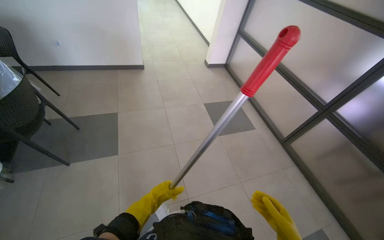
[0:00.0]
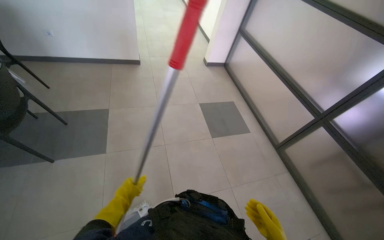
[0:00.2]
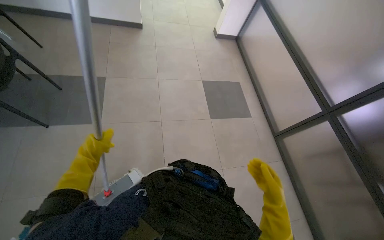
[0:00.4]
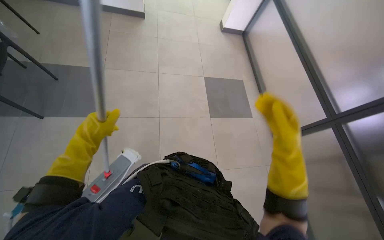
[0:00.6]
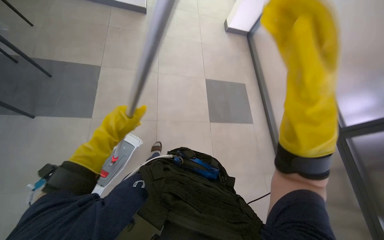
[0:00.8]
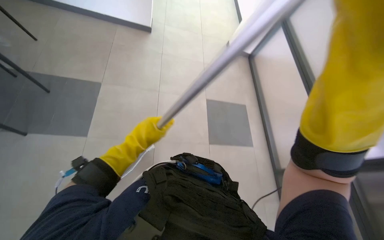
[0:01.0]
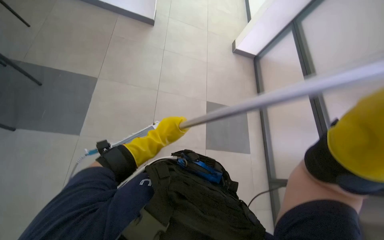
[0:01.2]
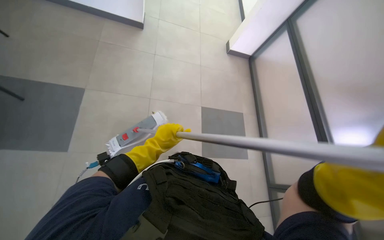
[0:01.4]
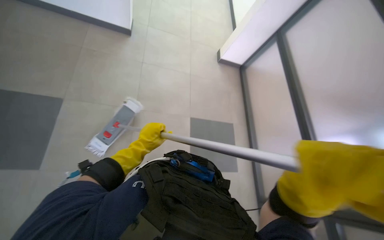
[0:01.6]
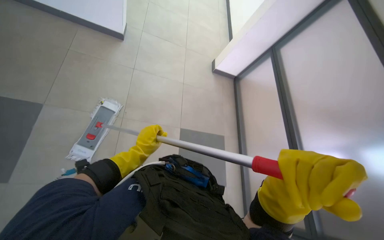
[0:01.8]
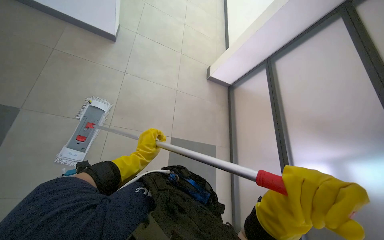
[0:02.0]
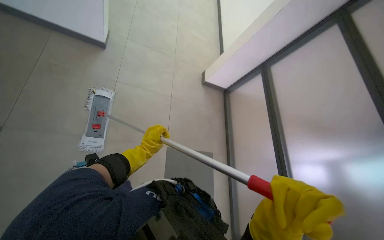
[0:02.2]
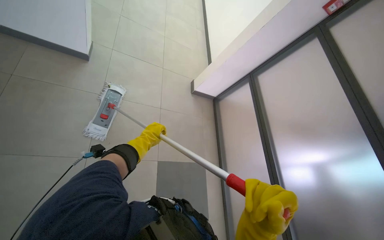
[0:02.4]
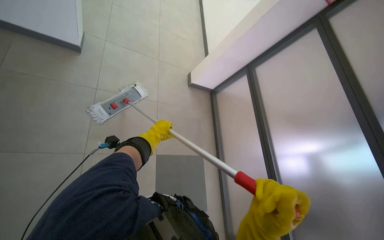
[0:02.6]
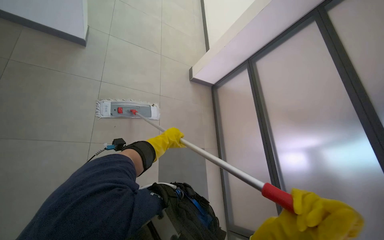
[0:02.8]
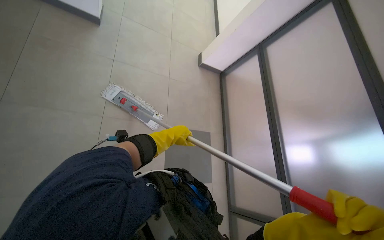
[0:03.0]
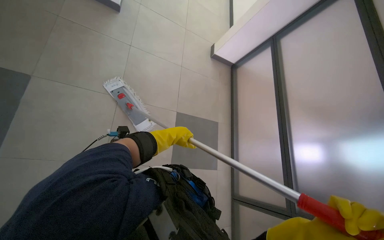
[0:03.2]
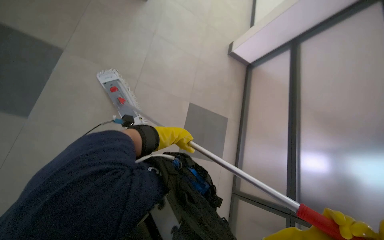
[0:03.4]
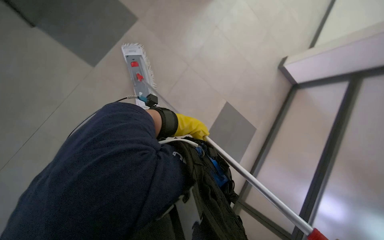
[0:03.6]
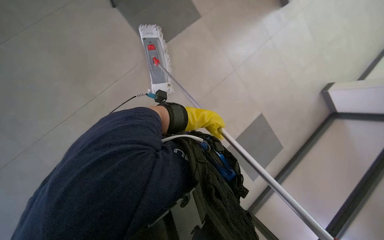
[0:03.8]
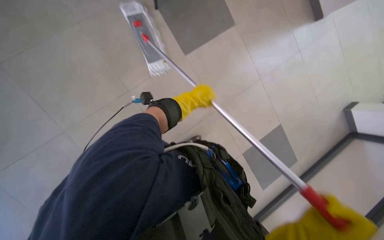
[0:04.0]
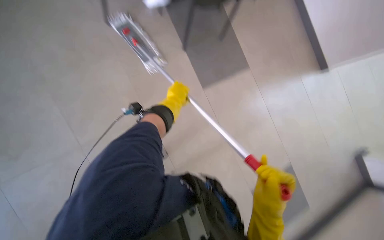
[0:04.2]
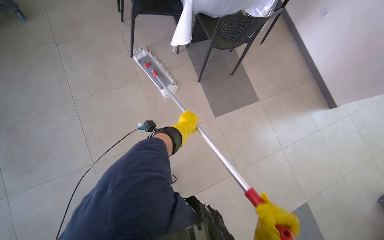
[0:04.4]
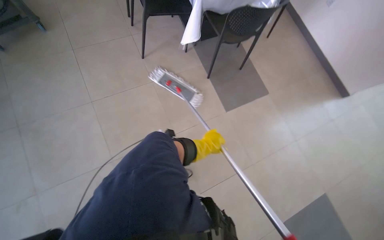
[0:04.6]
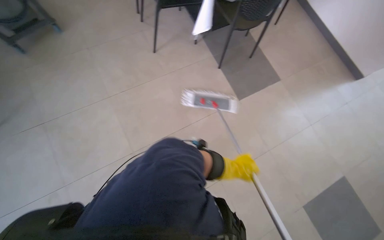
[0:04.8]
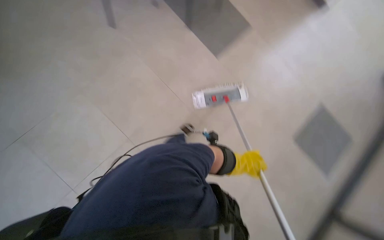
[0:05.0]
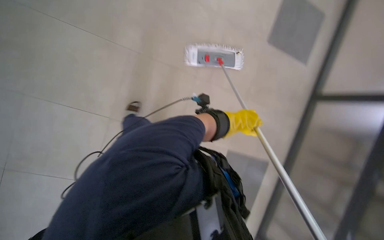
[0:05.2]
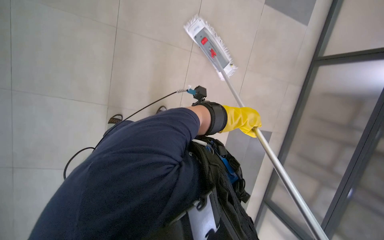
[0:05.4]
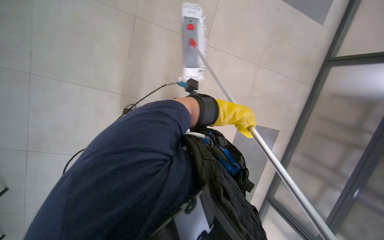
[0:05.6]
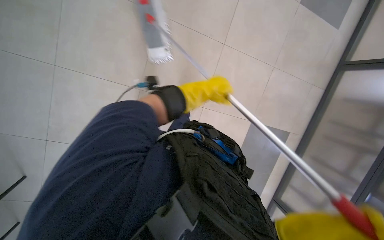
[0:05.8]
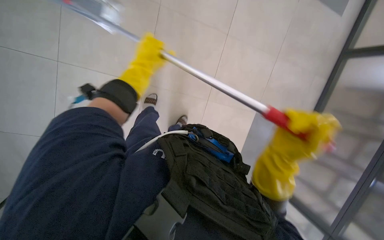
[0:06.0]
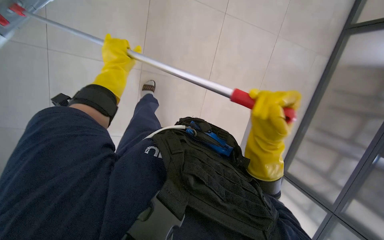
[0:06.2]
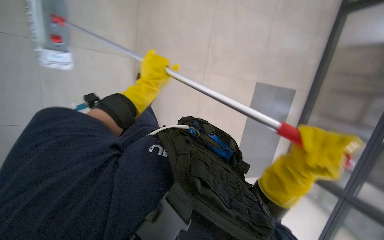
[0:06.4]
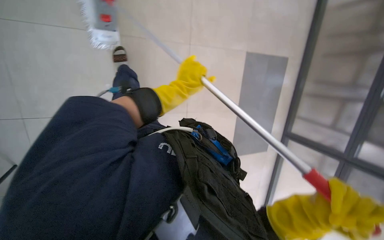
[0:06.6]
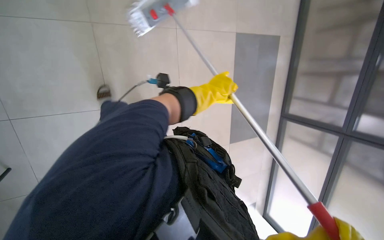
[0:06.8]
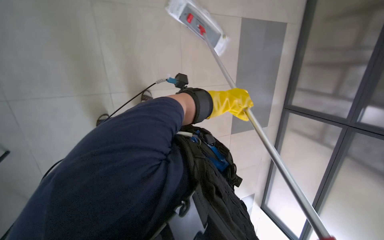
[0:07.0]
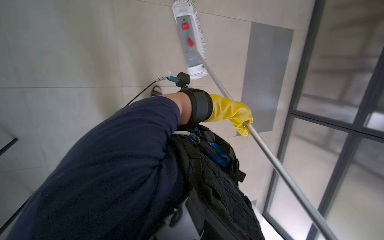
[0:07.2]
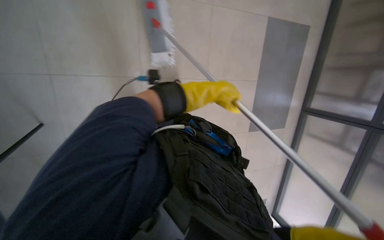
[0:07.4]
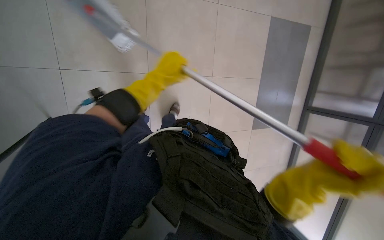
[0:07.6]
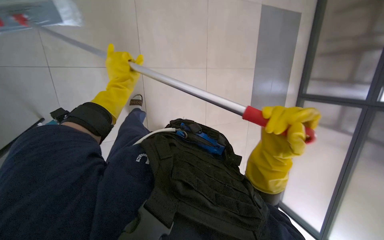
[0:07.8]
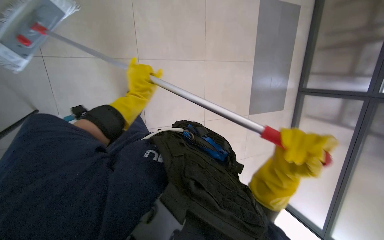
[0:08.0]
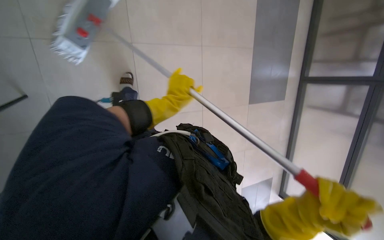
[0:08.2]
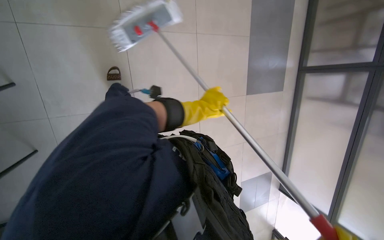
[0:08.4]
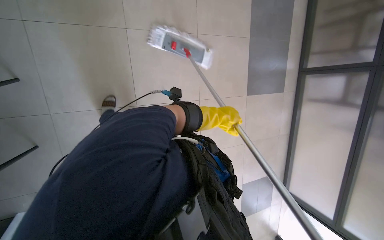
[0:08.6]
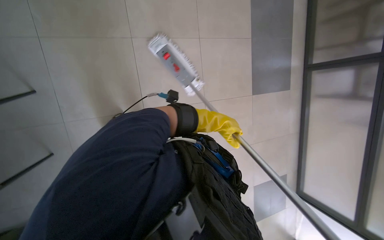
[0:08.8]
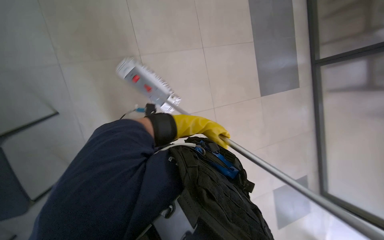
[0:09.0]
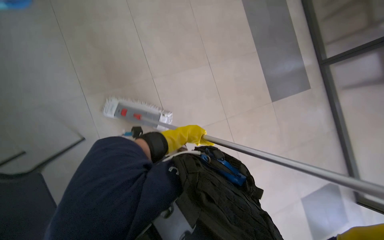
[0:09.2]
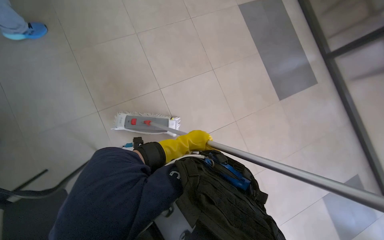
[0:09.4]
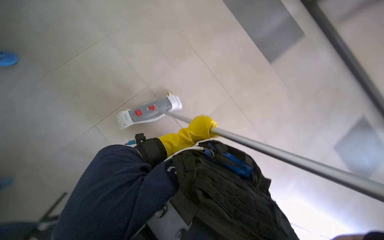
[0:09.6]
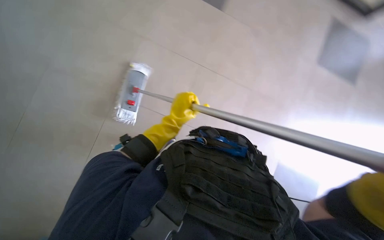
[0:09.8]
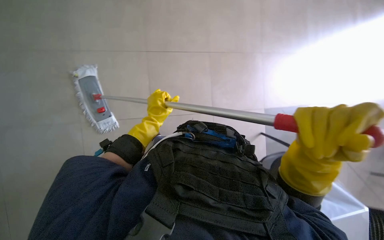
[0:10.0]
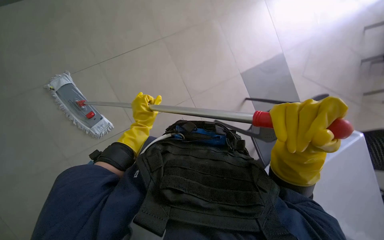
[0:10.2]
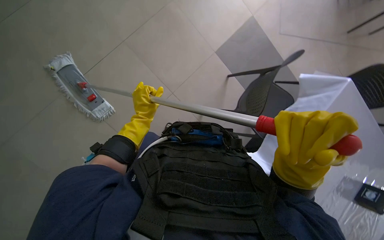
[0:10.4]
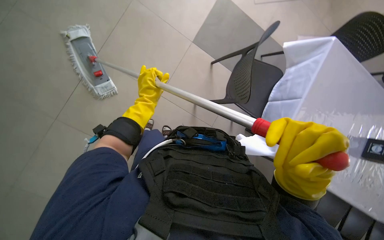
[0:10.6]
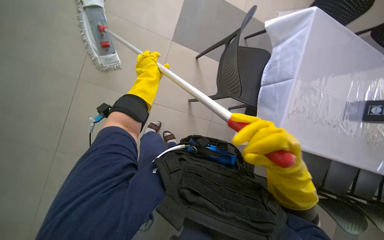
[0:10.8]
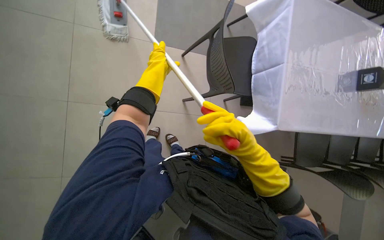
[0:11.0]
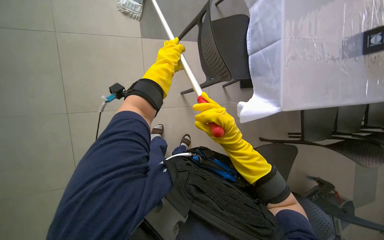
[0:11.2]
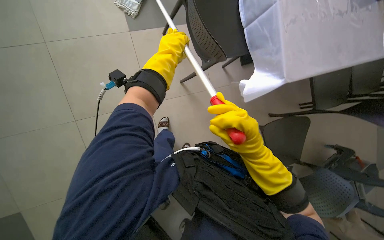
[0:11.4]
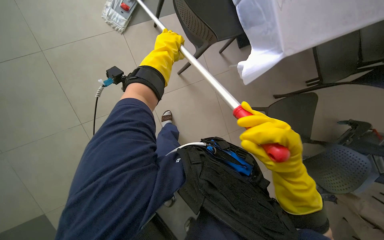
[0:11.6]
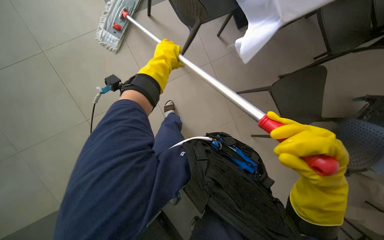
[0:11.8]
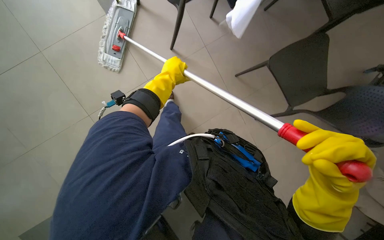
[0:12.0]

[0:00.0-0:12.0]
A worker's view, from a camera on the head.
Job: mopping floor.
The whole recording: Mopping cafeteria floor. The worker mops the cafeteria floor with a flat mop.
0:00.0 to 0:01.6: The left hand goes approximately 10 cm up the picture.
0:03.0 to 0:04.4: The left hand travels up the picture and back again, approximately 5 cm each way.
0:06.0 to 0:07.6: The left hand goes left and right, some 35 cm each way, reversing 2 times.
0:07.6 to 0:09.0: The left hand swings left and right, approximately 30 cm each way, with 2 reversals.
0:09.0 to 0:10.4: The scene rotates counterclockwise by approximately 40 degrees.
0:10.4 to 0:12.0: The view tips downward by about 15 degrees. Everything in view rotates roughly 40 degrees counterclockwise. The right hand heads down the picture, covering approximately 35 cm. The left hand travels farther from the camera and to the right by some 20 cm.

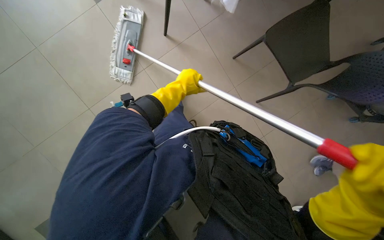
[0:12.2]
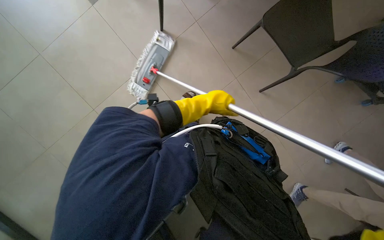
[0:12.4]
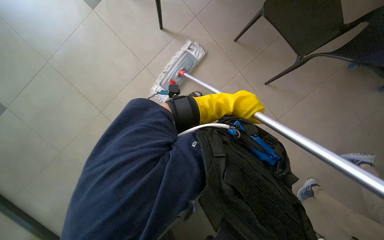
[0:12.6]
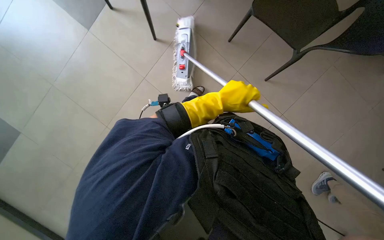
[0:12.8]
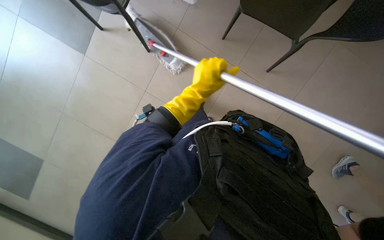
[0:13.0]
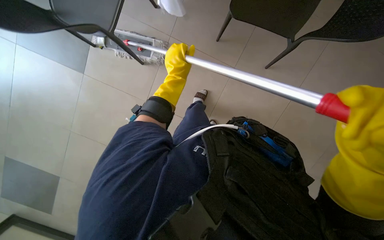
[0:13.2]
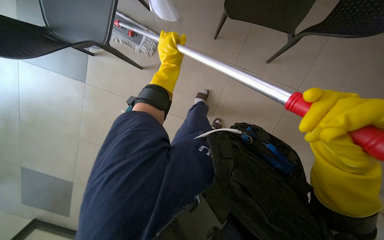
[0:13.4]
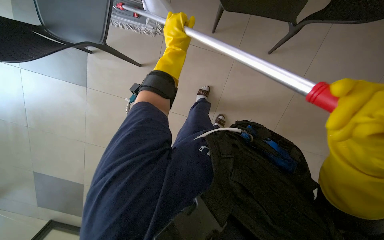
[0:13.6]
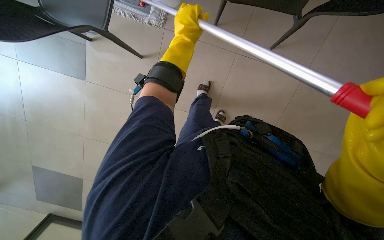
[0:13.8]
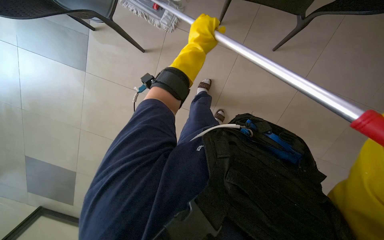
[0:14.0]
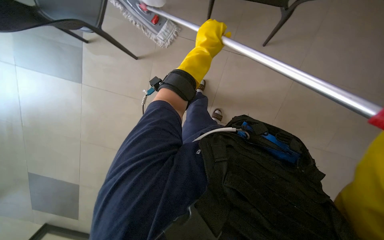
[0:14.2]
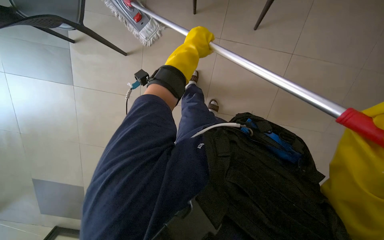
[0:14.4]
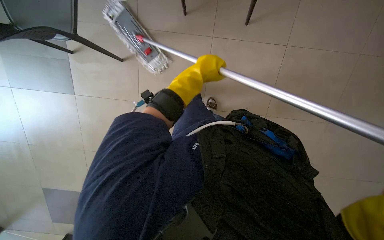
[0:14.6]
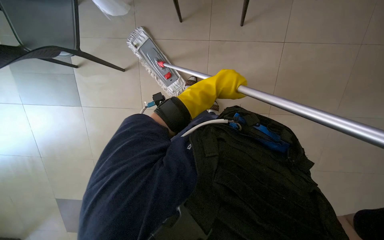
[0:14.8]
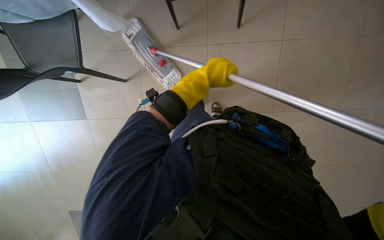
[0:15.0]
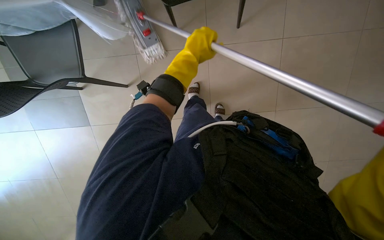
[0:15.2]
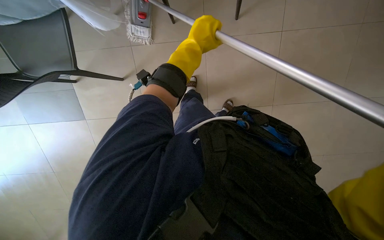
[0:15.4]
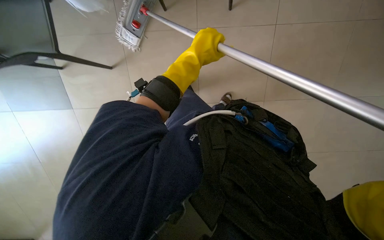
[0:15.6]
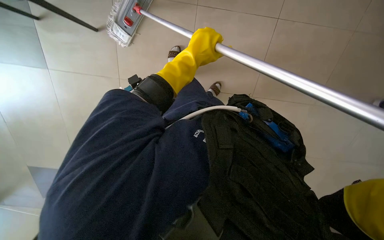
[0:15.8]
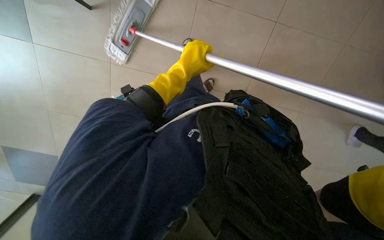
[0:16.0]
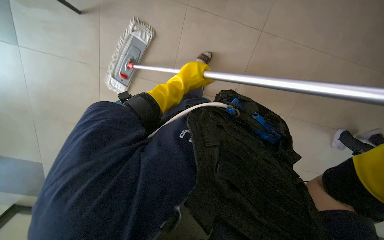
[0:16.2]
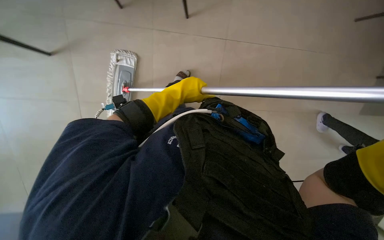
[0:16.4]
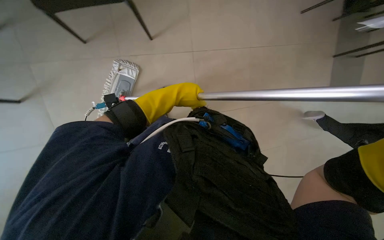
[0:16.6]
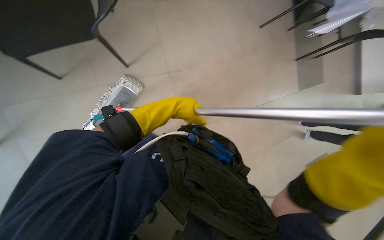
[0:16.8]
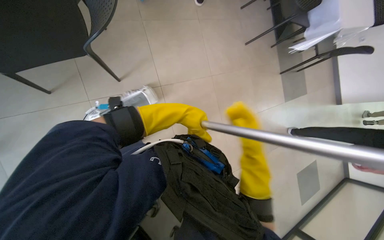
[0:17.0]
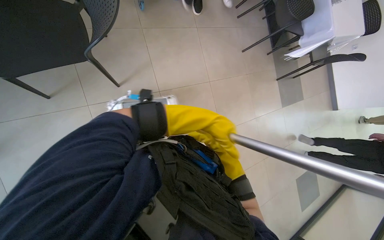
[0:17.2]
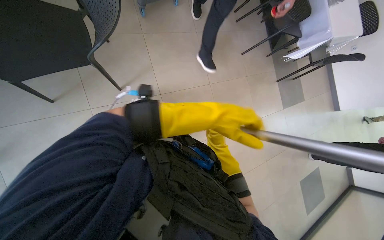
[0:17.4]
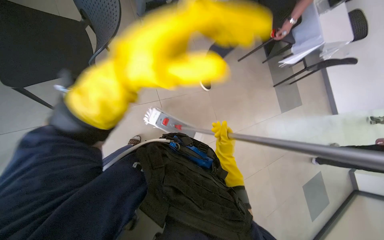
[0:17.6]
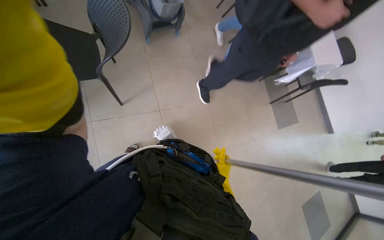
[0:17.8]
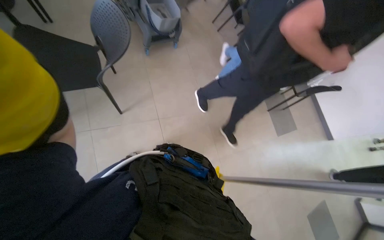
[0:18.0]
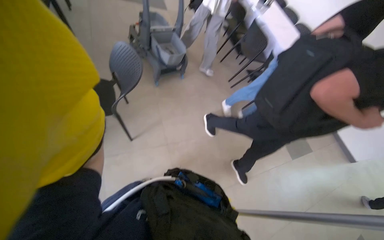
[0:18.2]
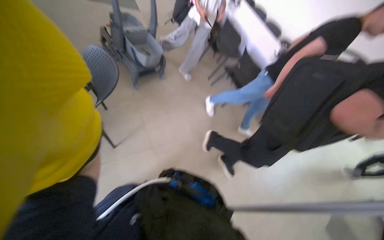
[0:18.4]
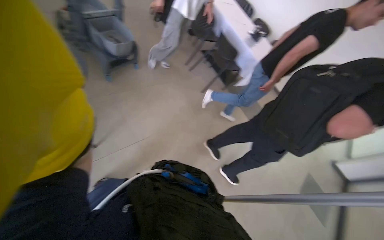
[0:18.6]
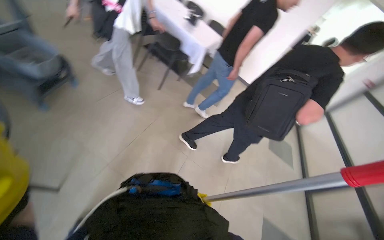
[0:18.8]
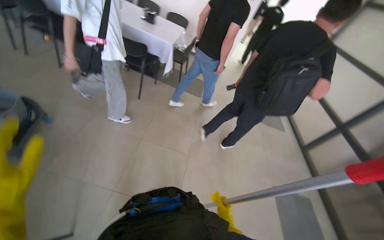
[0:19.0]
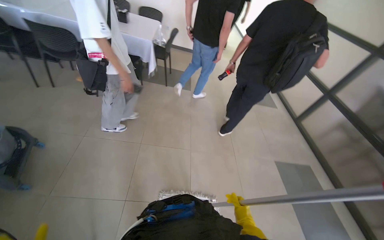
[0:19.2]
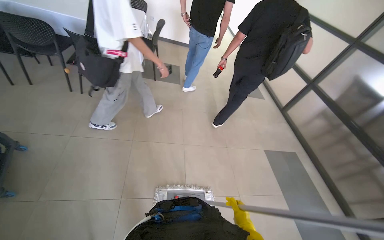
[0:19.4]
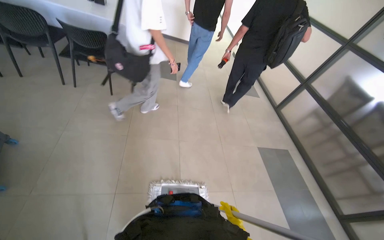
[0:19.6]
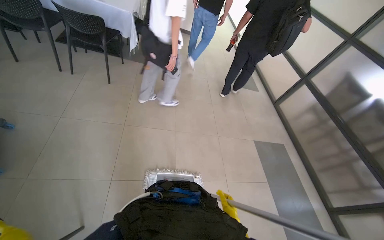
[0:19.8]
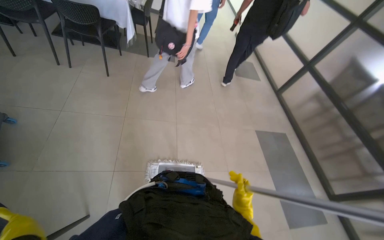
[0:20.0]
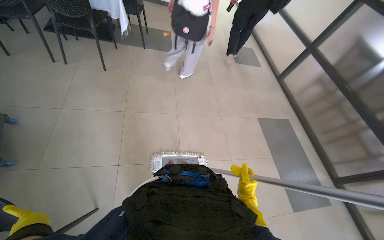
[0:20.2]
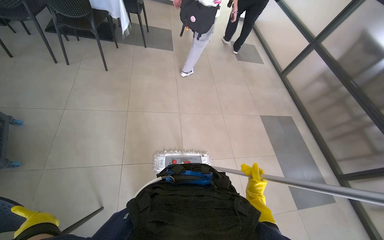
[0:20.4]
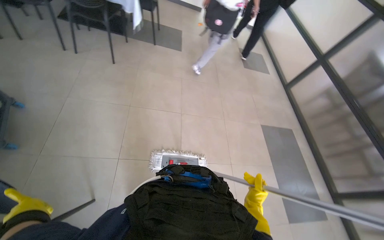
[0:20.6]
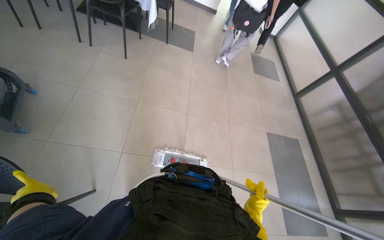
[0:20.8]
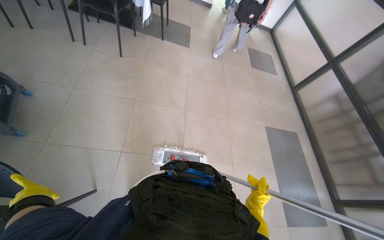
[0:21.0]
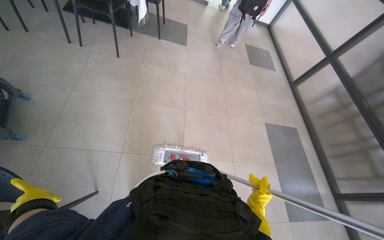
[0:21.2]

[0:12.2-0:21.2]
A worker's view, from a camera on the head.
Job: mopping floor.
The whole recording: Mopping cafeteria floor. The worker mops the cafeteria floor with a flat mop.
0:15.2 to 0:16.6: The head rotates some 30 degrees to the right. The view tilts about 10 degrees upward.
0:16.6 to 0:18.2: The view tips upward by approximately 40 degrees.
